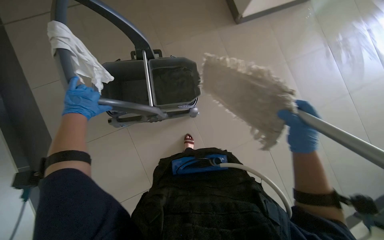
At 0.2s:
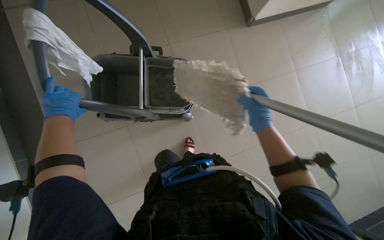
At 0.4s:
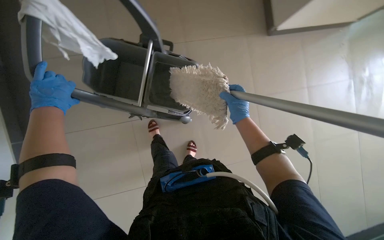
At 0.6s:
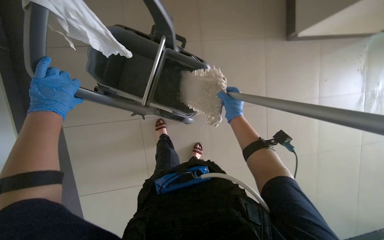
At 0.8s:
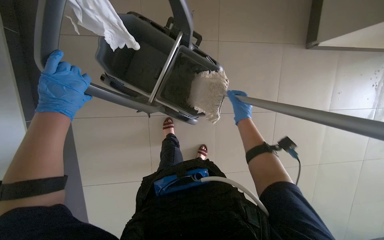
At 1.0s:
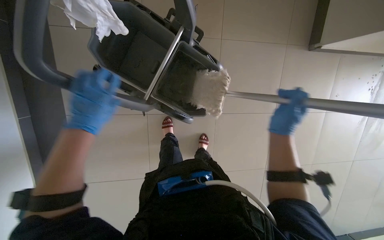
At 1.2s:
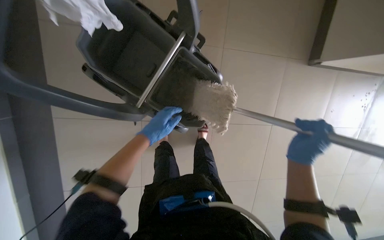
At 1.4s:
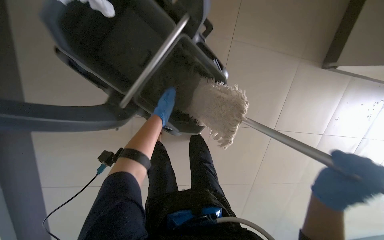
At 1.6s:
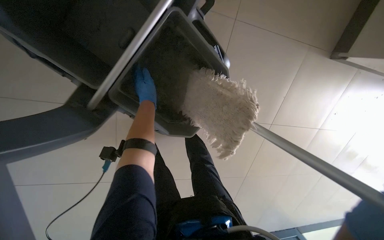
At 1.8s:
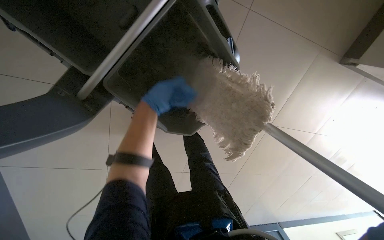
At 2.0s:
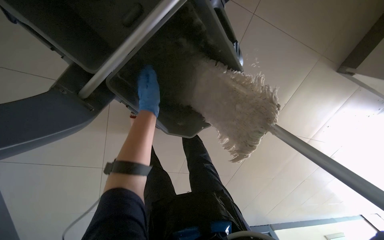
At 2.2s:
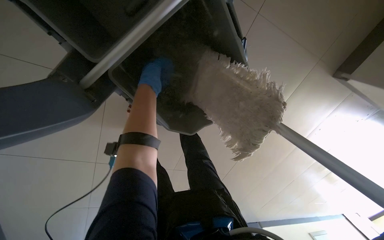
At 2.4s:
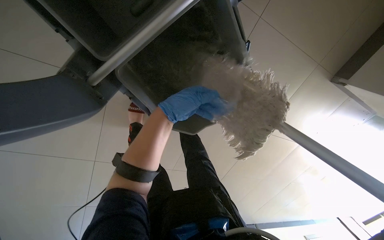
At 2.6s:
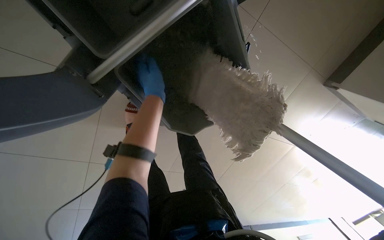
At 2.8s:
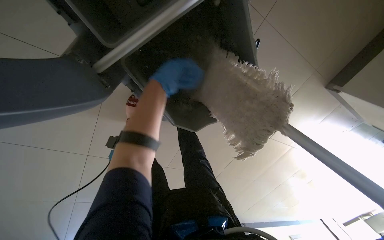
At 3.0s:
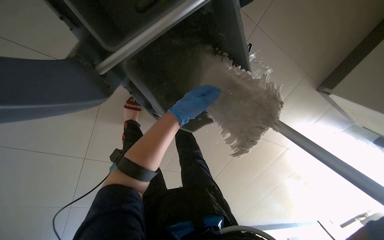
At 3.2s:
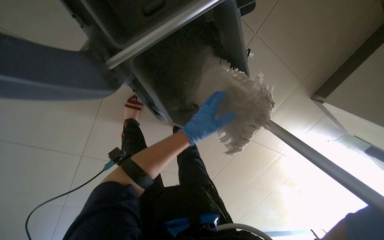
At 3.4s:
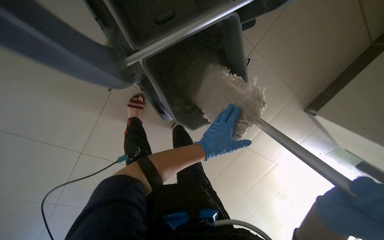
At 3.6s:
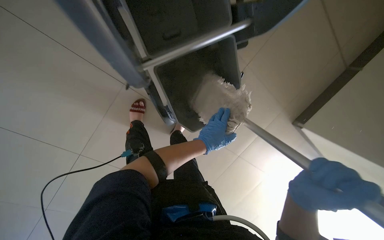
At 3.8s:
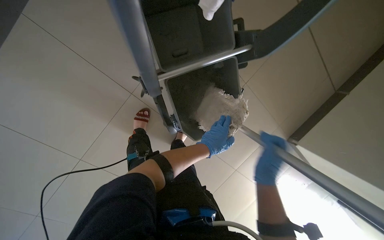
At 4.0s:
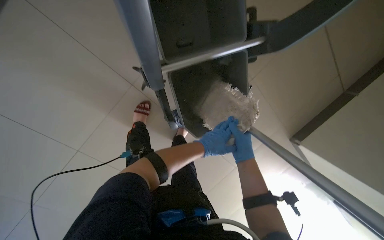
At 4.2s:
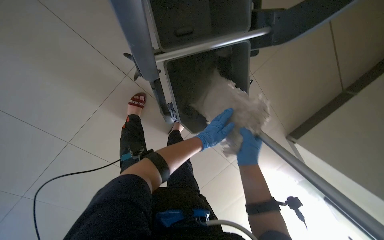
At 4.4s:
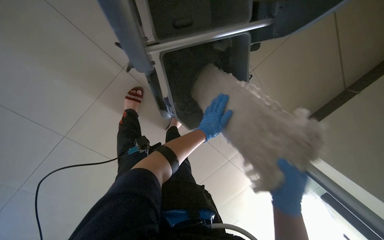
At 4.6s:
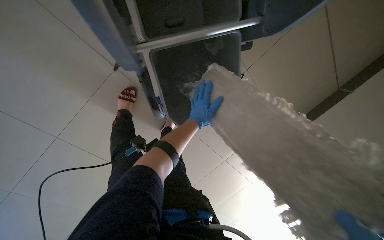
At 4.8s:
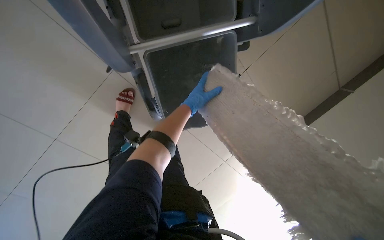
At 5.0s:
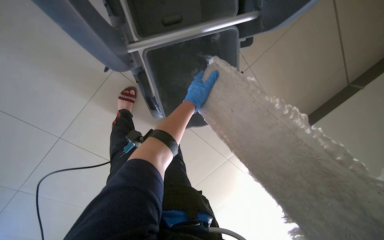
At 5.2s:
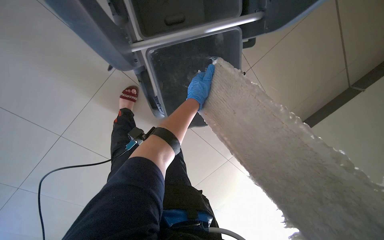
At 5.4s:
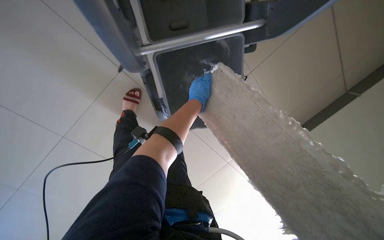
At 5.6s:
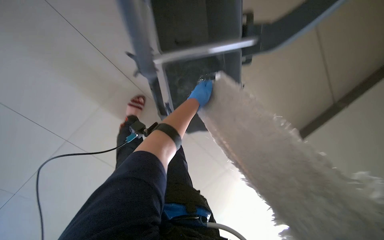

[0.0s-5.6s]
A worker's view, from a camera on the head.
Job: preparing cleaning supplies.
The whole recording: Changing mop head. The worker removes the dirty mop head and attaches a clean one to the mop handle.
0.0s to 1.4s: The left hand travels farther from the camera and to the right by about 40 cm; the right hand travels farther from the camera and back again, about 30 cm each way.
1.4s to 2.8s: The left hand goes nearer and farther, some 20 cm each way, reversing 2 times.
2.8s to 4.2s: The left hand travels down the picture and to the right by roughly 25 cm.
4.2s to 5.6s: The left hand goes some 10 cm up the picture.

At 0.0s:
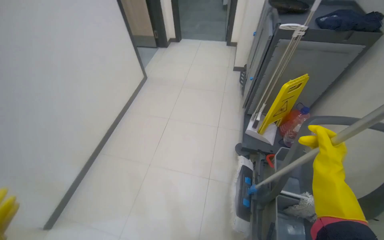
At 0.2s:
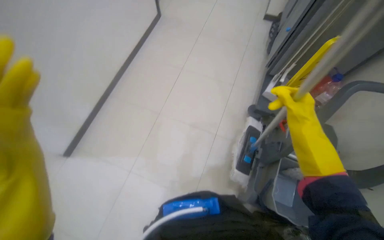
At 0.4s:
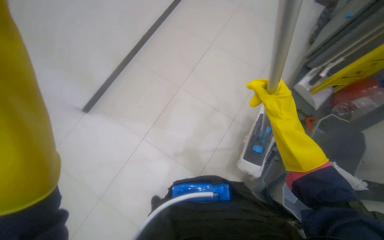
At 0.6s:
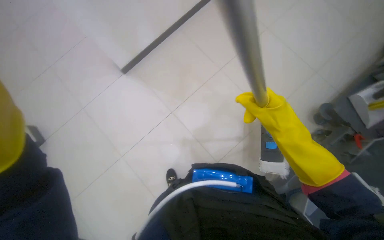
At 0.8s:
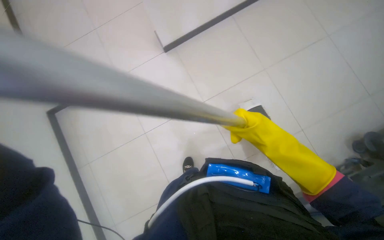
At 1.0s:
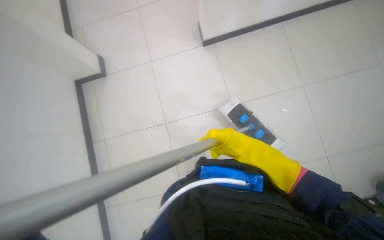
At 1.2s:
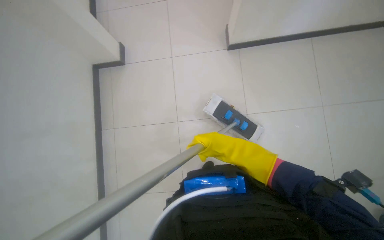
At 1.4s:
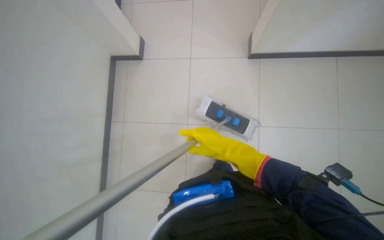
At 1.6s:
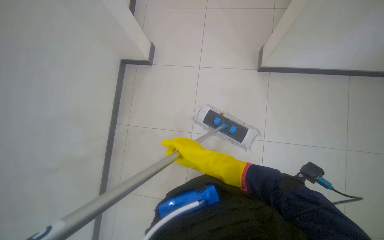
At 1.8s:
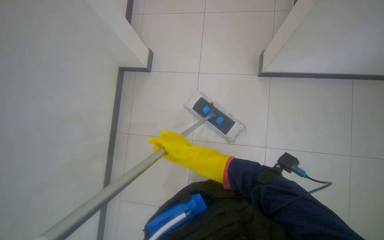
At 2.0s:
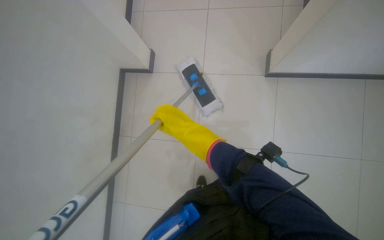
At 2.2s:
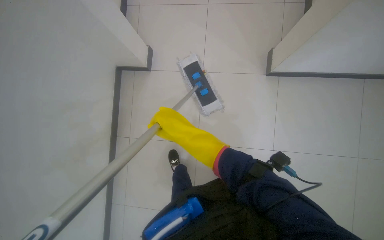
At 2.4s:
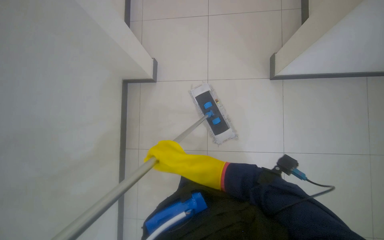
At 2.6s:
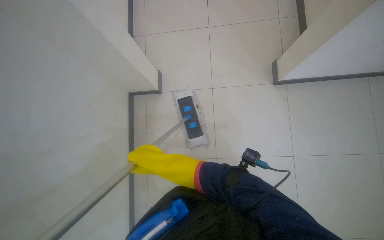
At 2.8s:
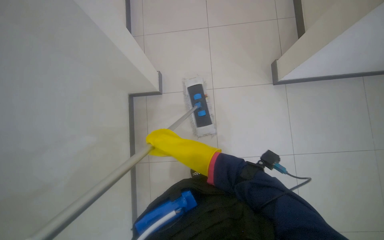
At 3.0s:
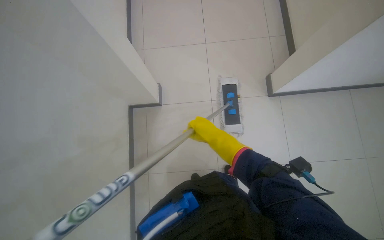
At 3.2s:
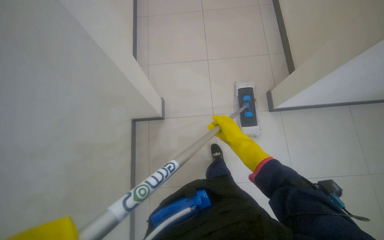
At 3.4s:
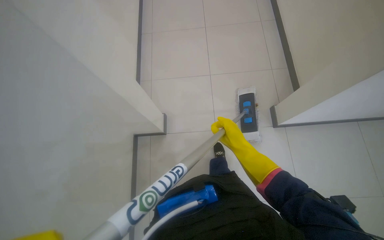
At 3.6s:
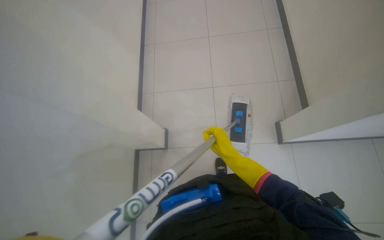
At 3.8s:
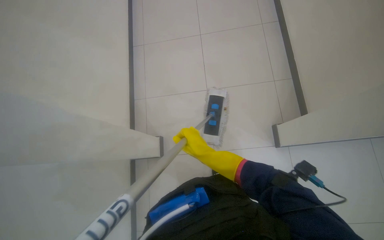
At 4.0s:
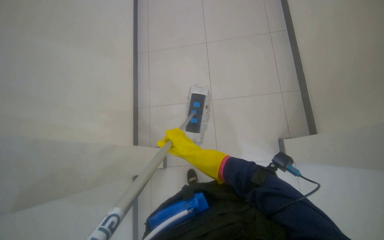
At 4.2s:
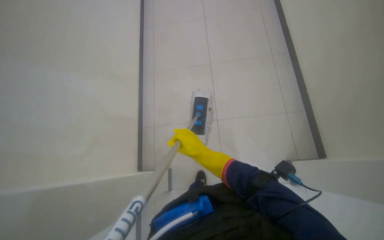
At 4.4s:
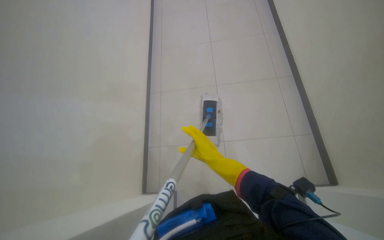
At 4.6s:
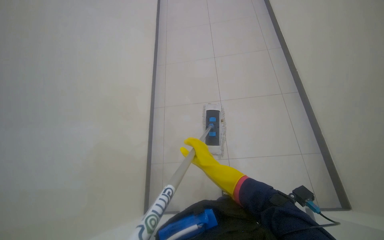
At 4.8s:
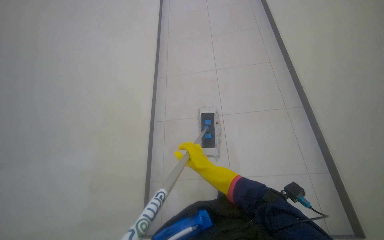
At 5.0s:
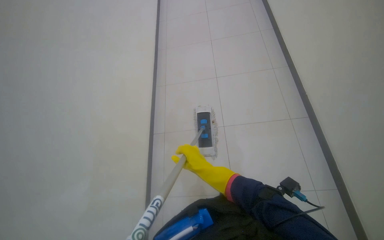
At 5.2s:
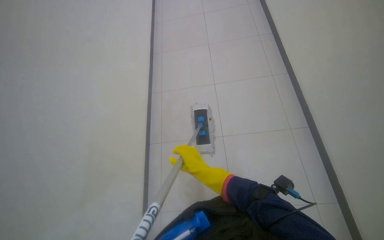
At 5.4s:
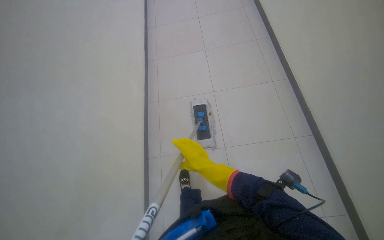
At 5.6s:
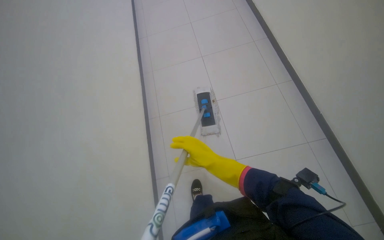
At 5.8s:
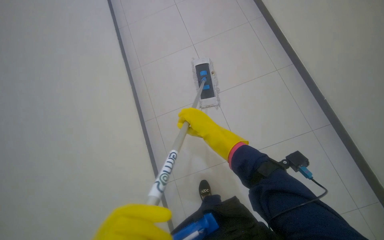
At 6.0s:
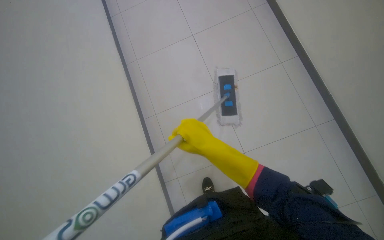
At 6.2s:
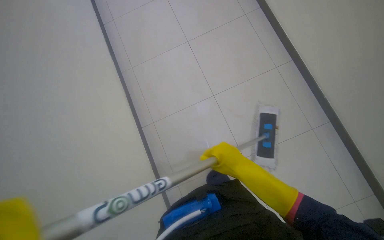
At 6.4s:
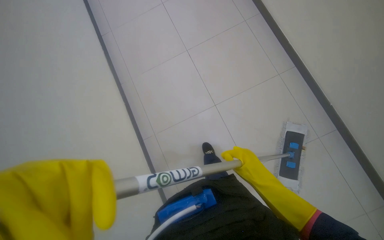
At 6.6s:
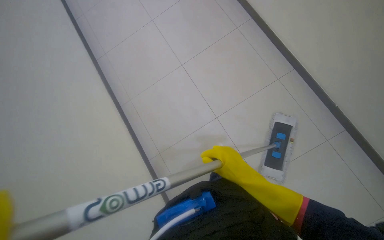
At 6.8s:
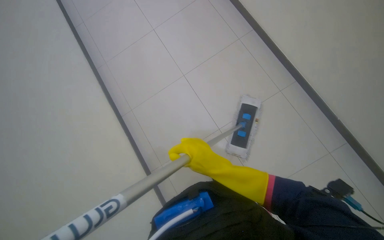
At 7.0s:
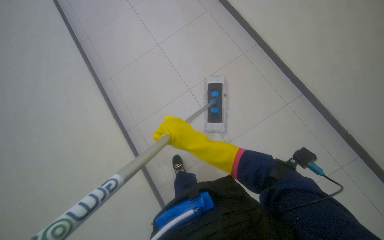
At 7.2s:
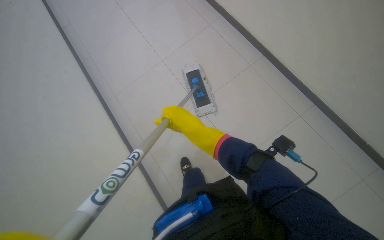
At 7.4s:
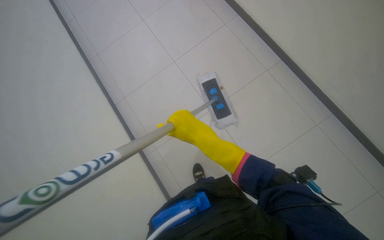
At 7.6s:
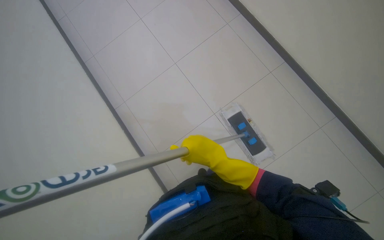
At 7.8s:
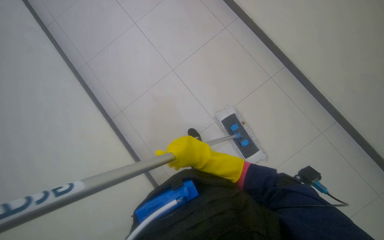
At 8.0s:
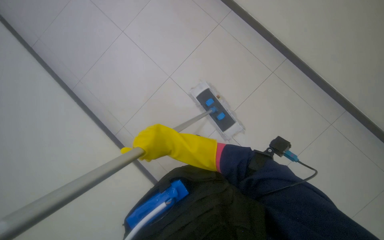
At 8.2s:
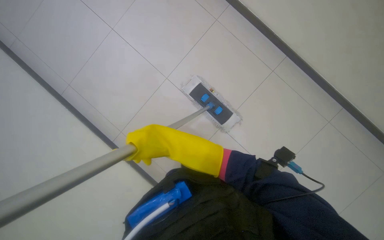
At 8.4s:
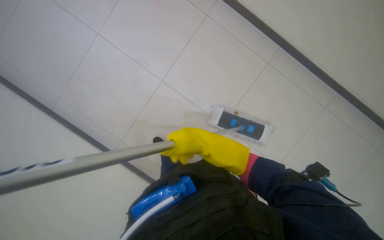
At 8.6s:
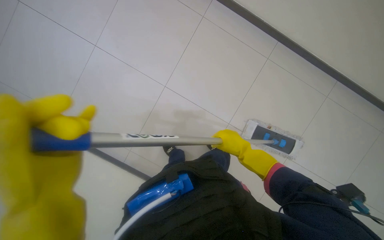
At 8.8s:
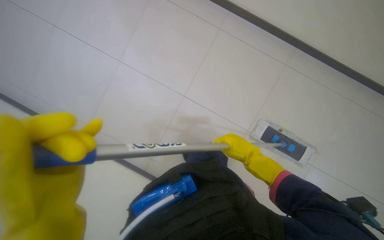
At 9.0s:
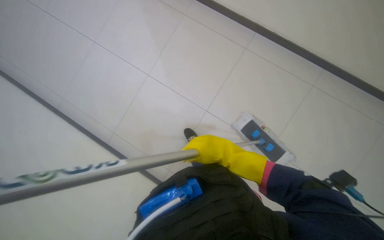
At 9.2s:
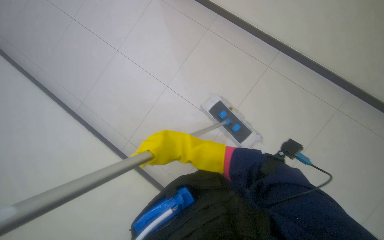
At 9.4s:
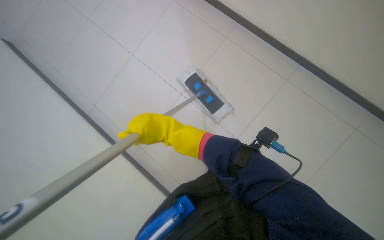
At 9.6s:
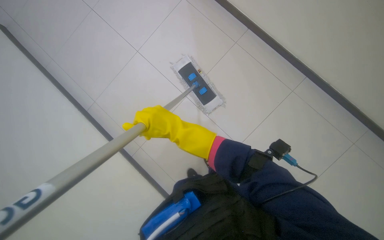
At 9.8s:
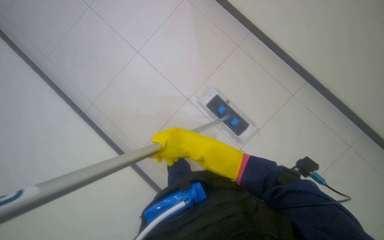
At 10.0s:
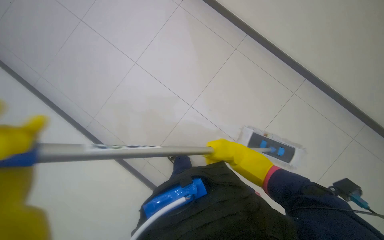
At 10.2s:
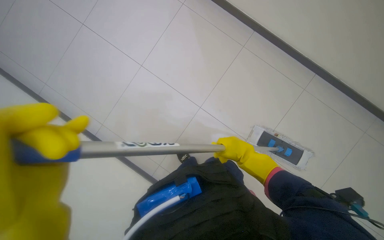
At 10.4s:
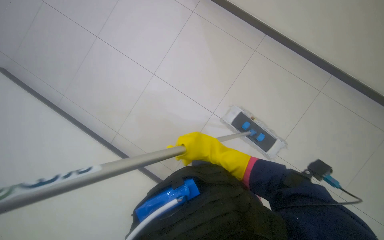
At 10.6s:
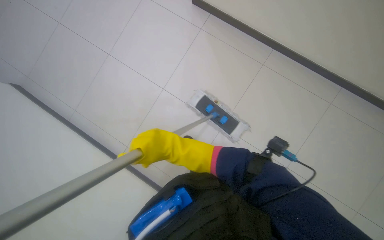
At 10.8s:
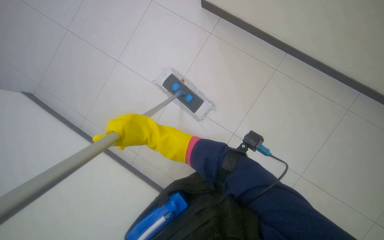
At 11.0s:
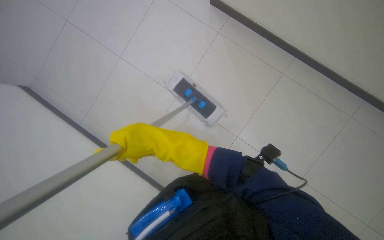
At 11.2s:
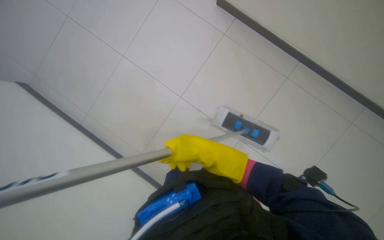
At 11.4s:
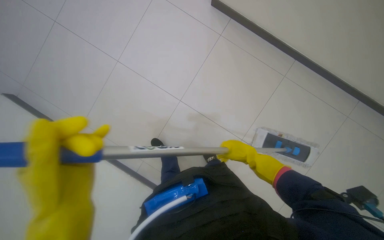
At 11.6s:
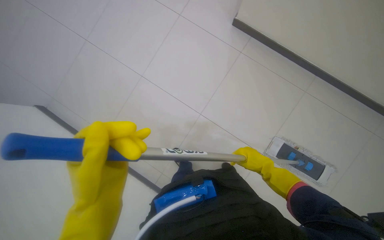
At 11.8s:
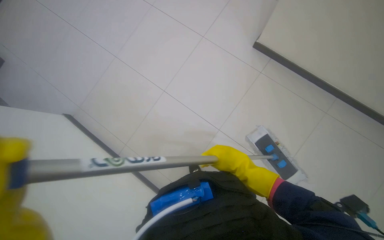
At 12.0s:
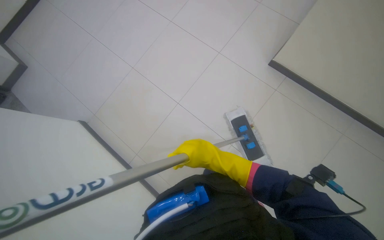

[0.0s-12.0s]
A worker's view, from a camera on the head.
Job: mopping floor.
The whole recording: Mopping tiled floor. The worker mops the tiled floor with a flat mop.
0.0s to 1.6s: The head turns to the left by about 55 degrees. The view tips downward by roughly 30 degrees.
1.6s to 3.0s: The camera pitches upward, by about 15 degrees. The right hand heads up the picture, covering about 10 cm, and reaches roughly 10 cm to the left, then returns.
3.0s to 4.4s: The camera pitches upward, by approximately 20 degrees. The right hand reaches some 5 cm to the right, then returns.
6.0s to 7.6s: The right hand moves some 15 cm to the right and comes back.
10.4s to 12.0s: The camera is aimed approximately 15 degrees further to the left. The right hand moves left and right over approximately 35 cm, changing direction 2 times.

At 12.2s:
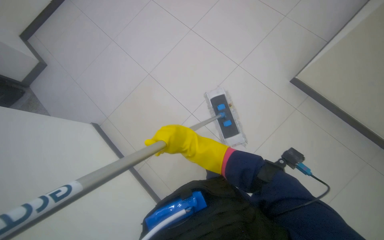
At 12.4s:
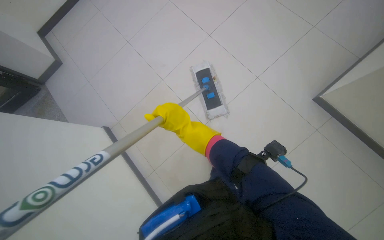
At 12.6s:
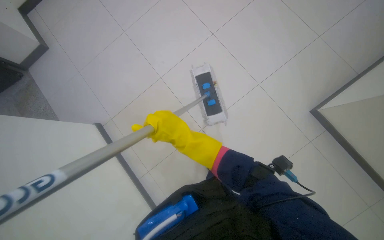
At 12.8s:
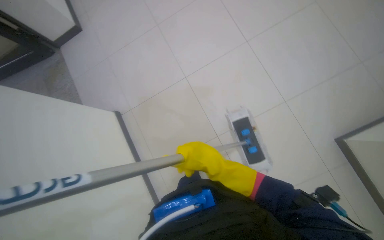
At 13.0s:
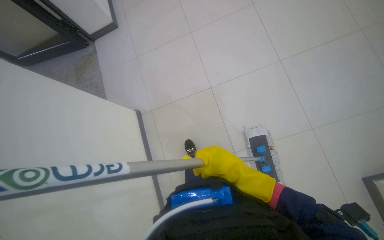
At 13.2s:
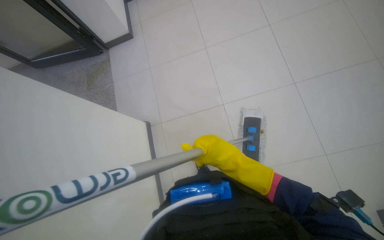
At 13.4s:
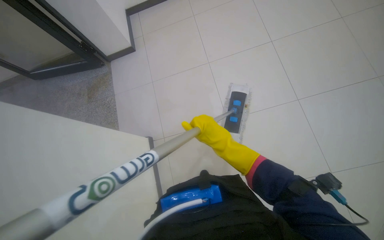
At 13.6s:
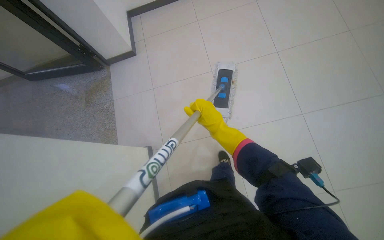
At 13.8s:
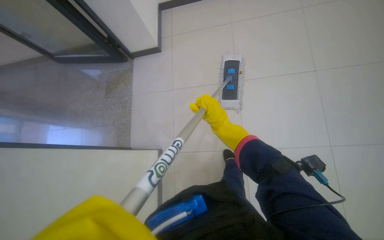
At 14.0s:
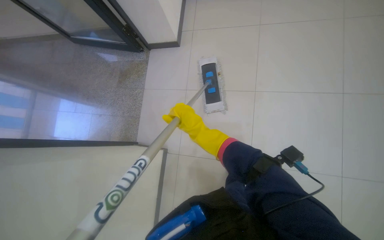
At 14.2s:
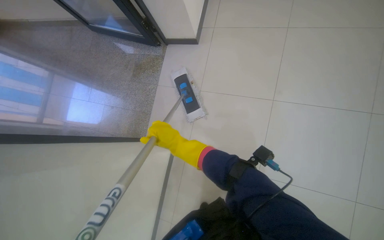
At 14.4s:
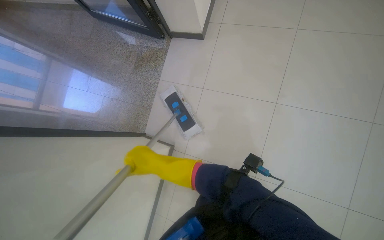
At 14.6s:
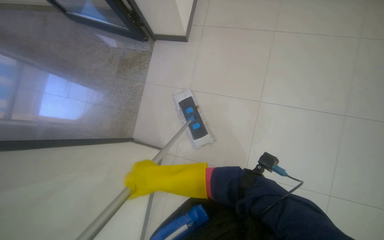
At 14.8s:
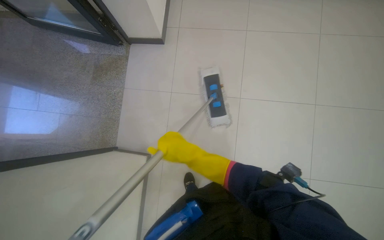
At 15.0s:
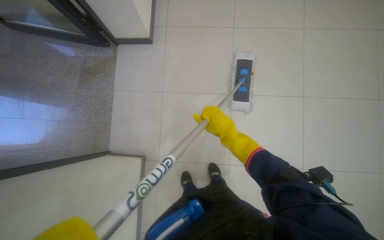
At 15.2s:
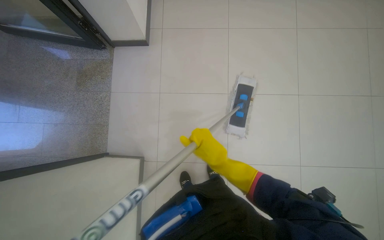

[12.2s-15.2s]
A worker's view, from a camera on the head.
Job: mopping floor.
The whole recording: Mopping tiled floor. The worker mops the tiled floor with a flat mop.
12.2s to 13.8s: The camera is carried roughly 40 cm. The scene turns approximately 30 degrees clockwise in the picture.
13.8s to 15.2s: The right hand goes to the left and returns, about 30 cm each way.
